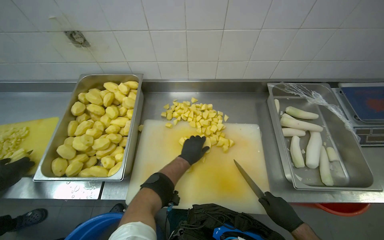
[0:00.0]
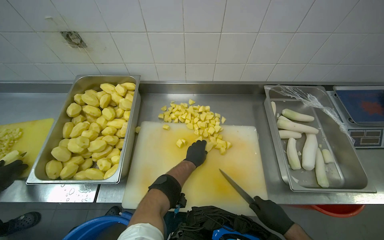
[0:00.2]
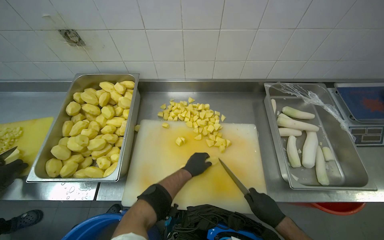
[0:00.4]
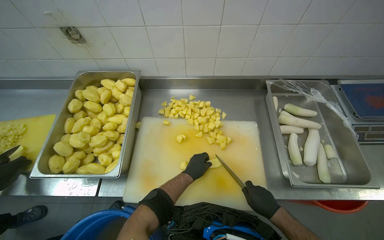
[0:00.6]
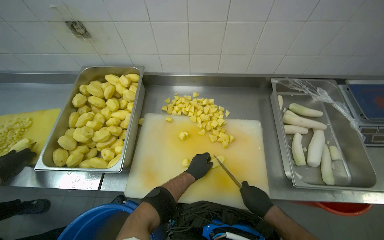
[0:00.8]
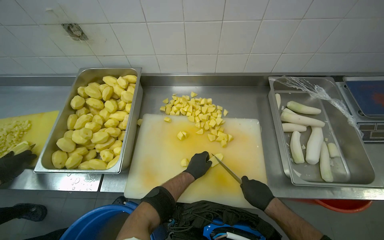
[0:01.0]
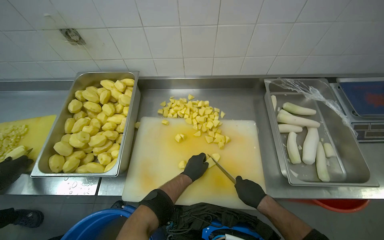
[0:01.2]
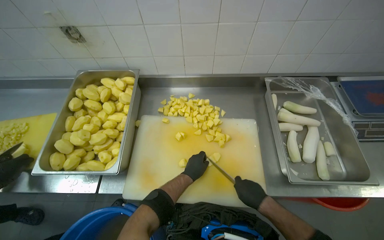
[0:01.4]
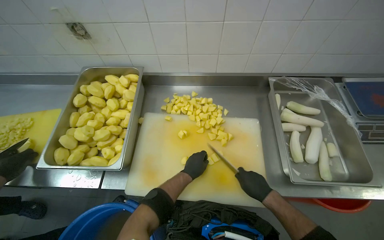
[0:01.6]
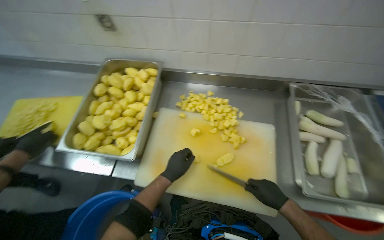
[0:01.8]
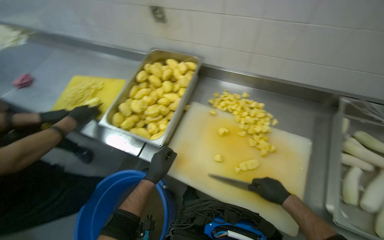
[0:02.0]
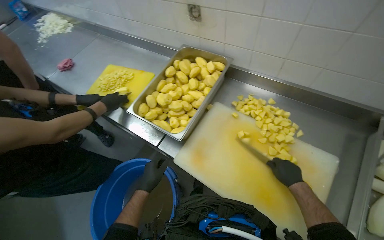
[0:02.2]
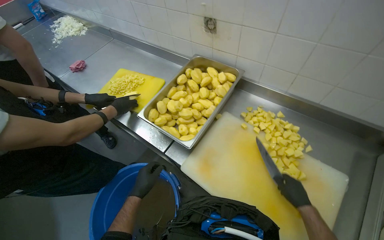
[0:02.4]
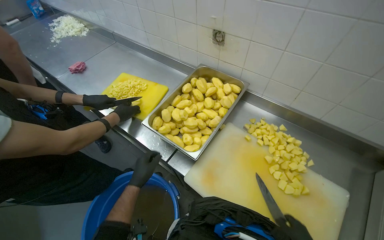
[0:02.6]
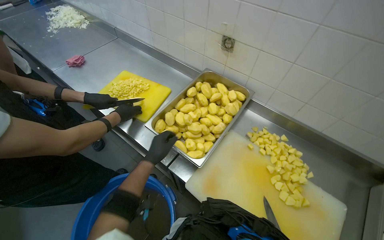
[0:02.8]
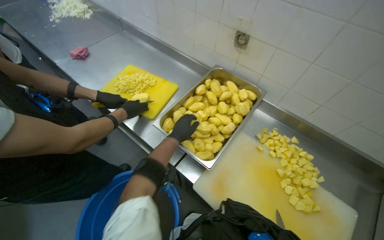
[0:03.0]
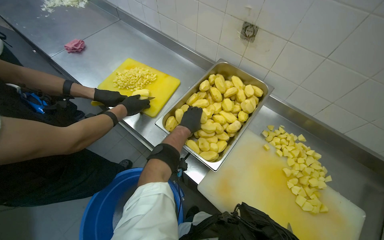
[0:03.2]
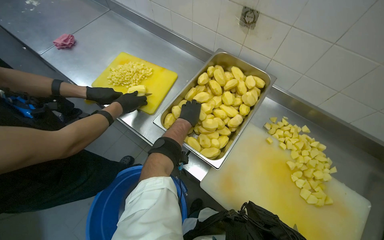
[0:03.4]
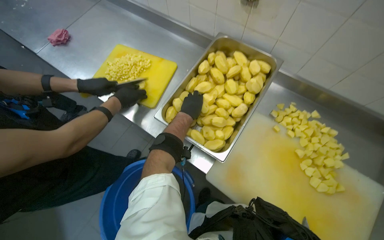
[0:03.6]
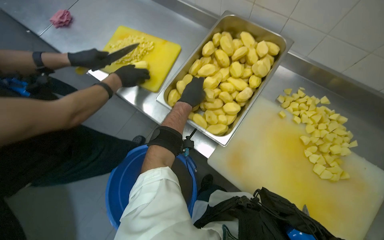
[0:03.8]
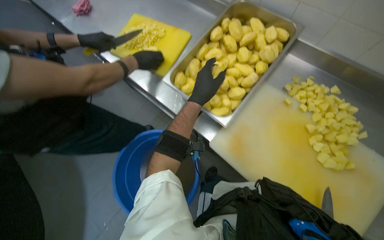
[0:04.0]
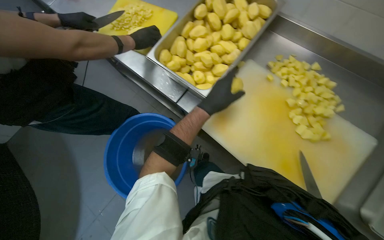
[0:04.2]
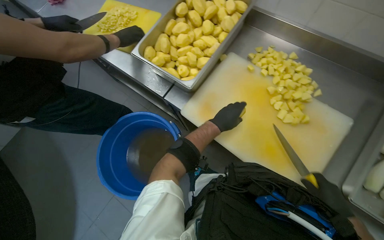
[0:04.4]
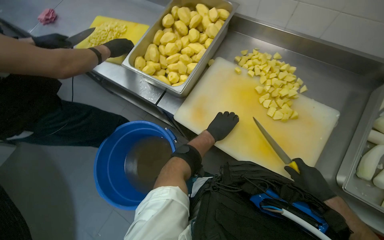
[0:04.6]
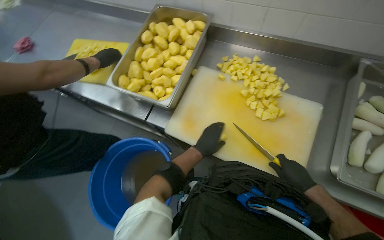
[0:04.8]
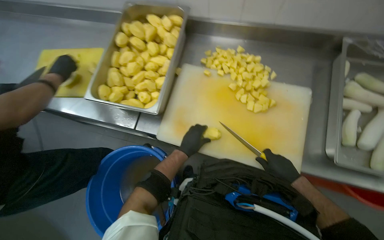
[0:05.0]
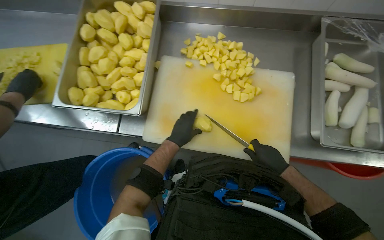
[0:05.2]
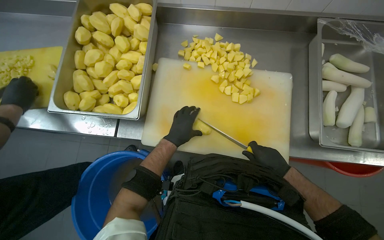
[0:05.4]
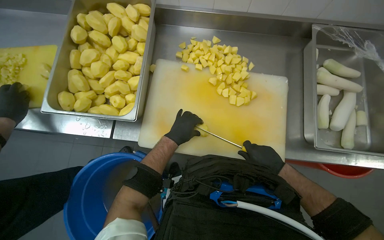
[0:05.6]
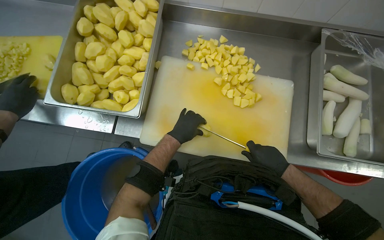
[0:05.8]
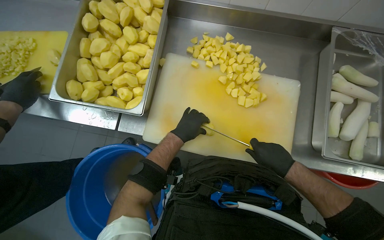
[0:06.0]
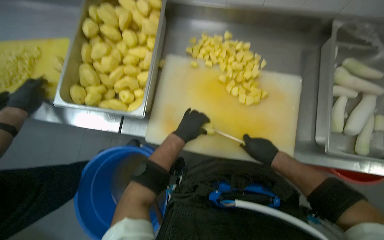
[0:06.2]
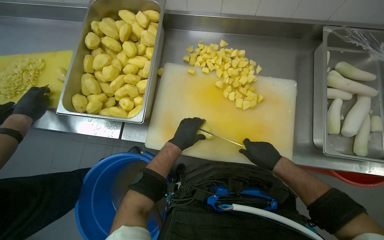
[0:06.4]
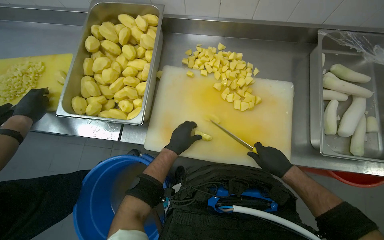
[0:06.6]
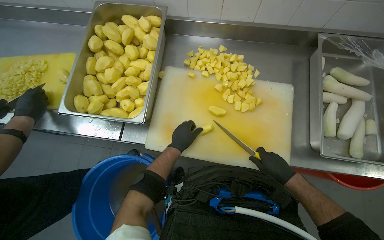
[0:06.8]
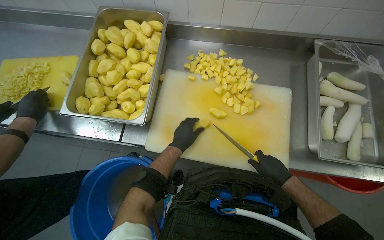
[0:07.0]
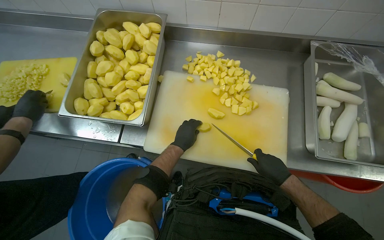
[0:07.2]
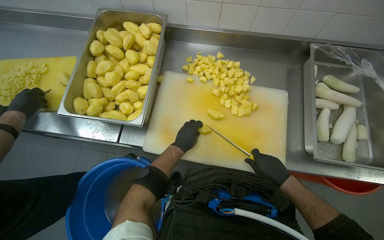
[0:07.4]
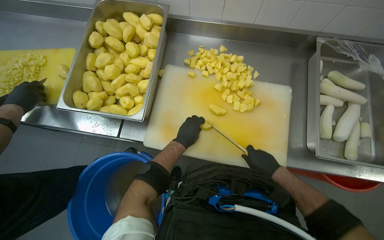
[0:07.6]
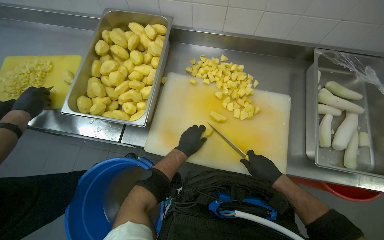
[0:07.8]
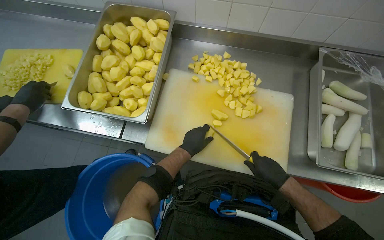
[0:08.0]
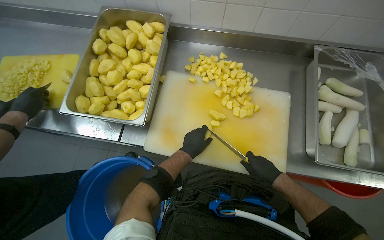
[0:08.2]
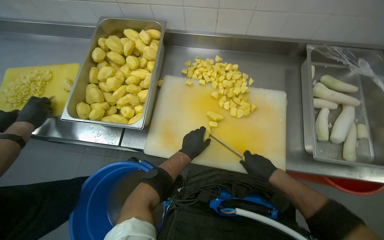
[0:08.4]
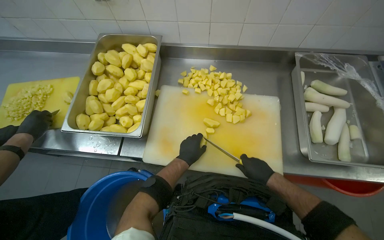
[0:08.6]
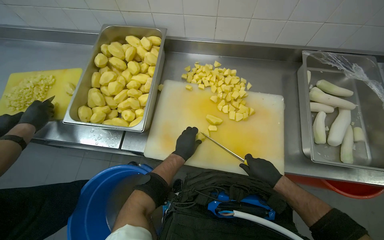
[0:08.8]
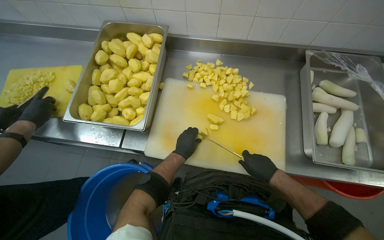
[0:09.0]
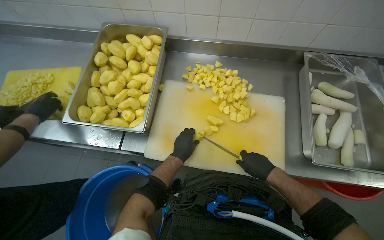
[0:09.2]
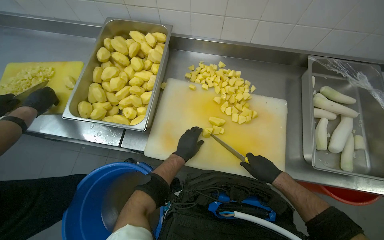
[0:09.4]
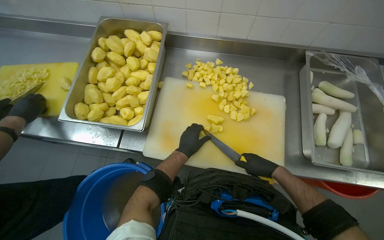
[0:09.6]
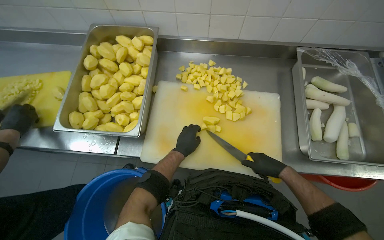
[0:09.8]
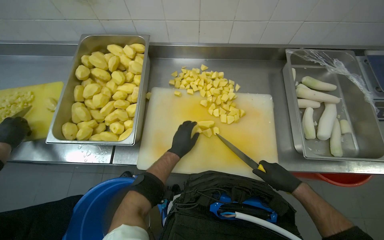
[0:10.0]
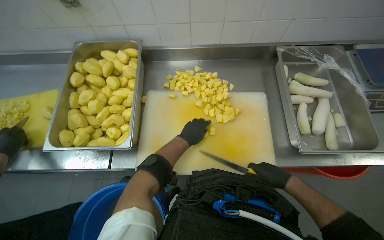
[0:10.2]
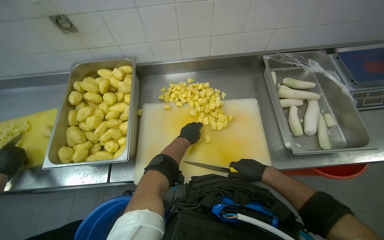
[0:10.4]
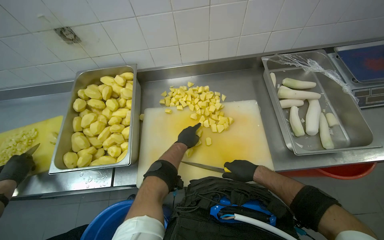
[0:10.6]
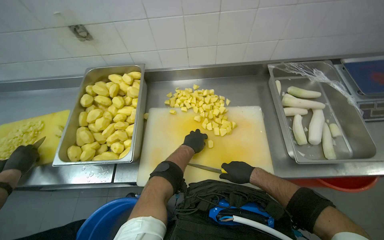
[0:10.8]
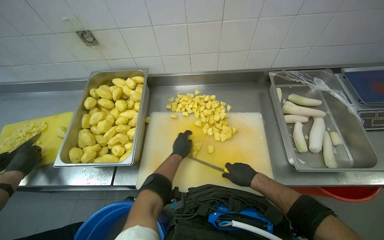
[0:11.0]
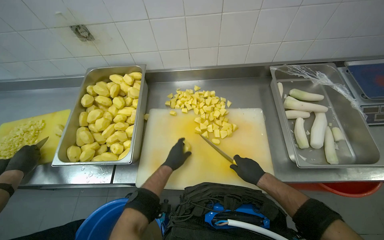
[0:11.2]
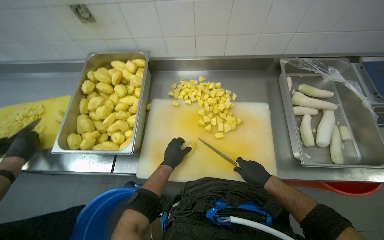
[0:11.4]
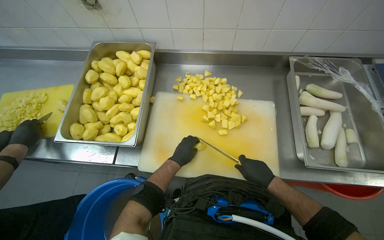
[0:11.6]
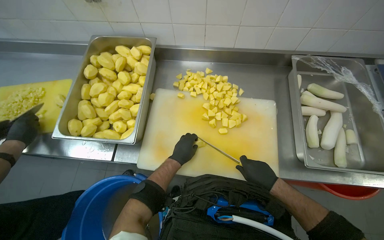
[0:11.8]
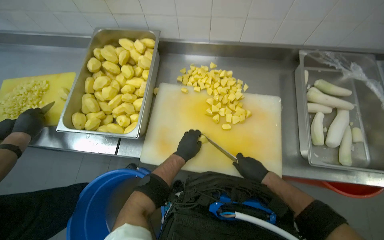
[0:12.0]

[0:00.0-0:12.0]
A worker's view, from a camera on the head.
Job: preparing food.
The whole recording: Cutting potatoes into pieces. The worker dices peeled potatoes into smaller pieces on a cutting board.
0.0 to 1.6 s: The left hand is displaced down the picture by some 10 cm.
1.6 to 3.0 s: The head turns to the left by roughly 40 degrees.
3.0 to 4.4 s: The wearer looks some 15 degrees further downward. The left hand heads to the right, covering about 25 cm.
4.4 to 6.0 s: The wearer looks some 25 degrees further to the right.
6.0 to 9.0 s: The hands work in one place, with small movements.
10.4 to 12.0 s: The left hand travels down the picture by roughly 10 cm.

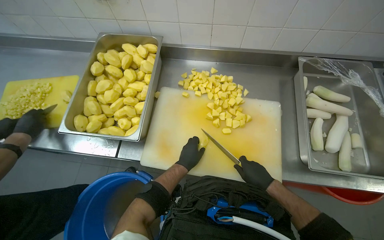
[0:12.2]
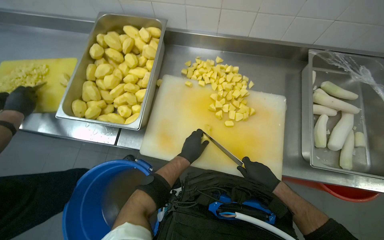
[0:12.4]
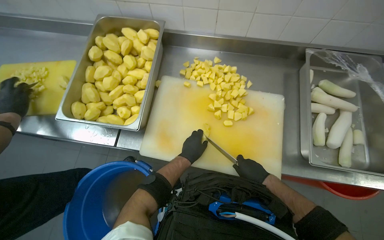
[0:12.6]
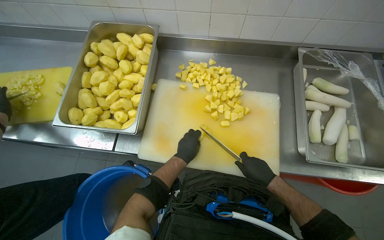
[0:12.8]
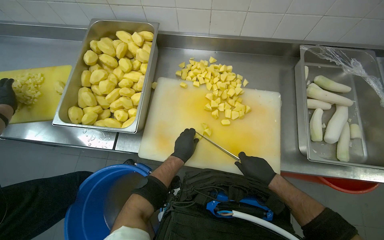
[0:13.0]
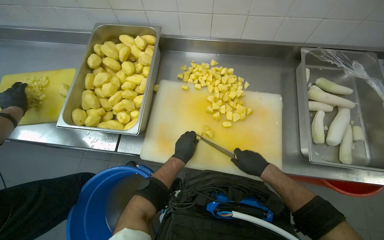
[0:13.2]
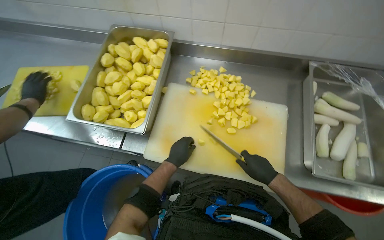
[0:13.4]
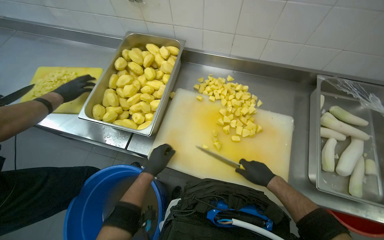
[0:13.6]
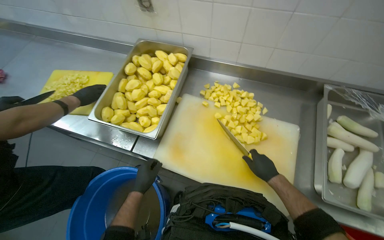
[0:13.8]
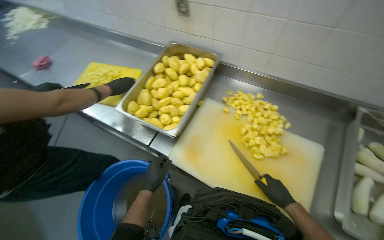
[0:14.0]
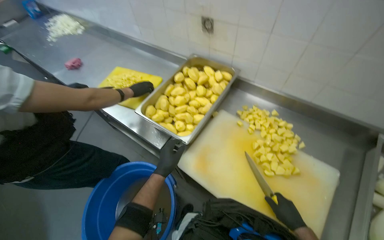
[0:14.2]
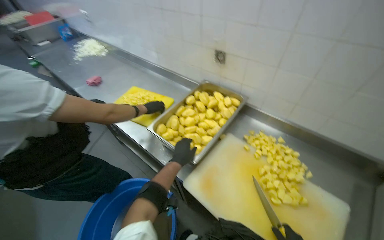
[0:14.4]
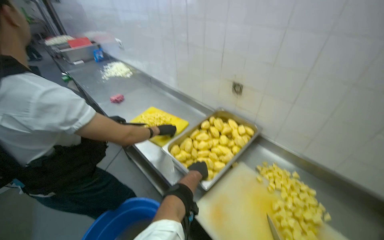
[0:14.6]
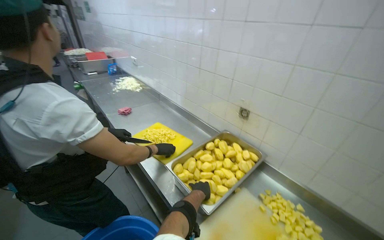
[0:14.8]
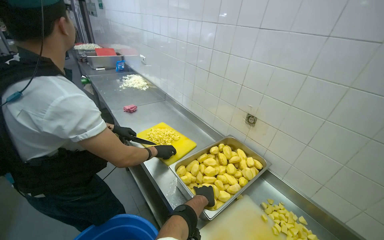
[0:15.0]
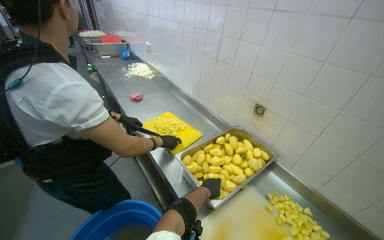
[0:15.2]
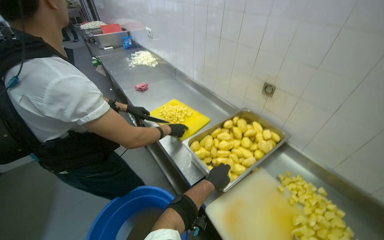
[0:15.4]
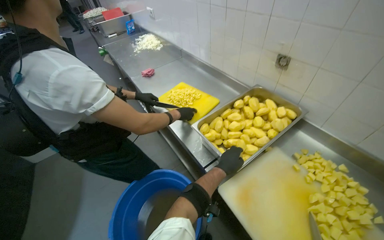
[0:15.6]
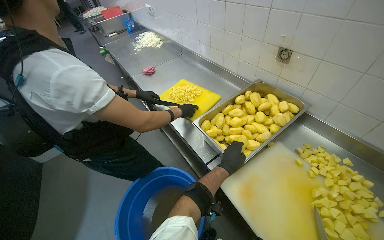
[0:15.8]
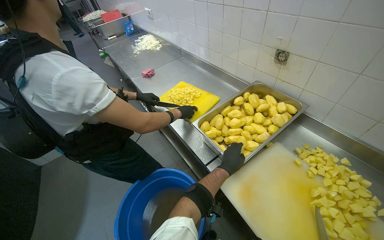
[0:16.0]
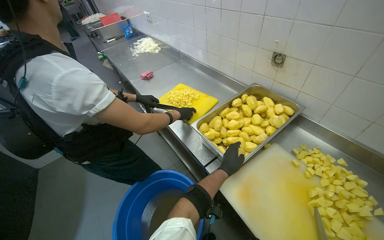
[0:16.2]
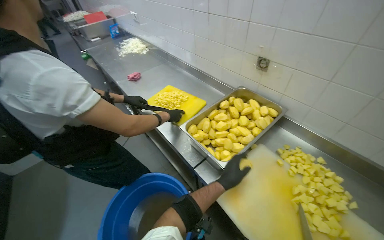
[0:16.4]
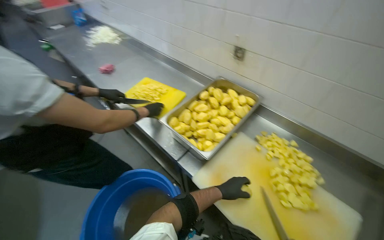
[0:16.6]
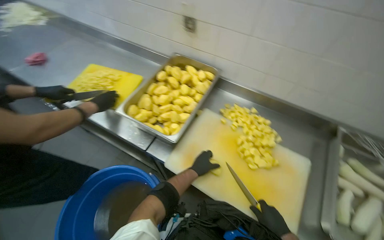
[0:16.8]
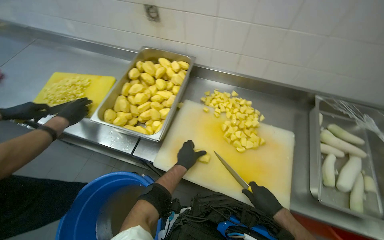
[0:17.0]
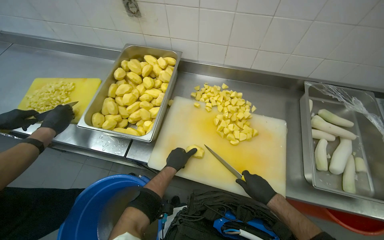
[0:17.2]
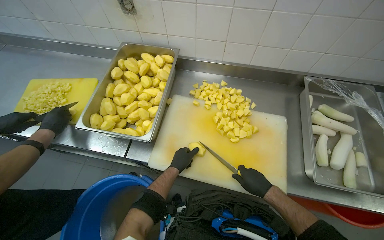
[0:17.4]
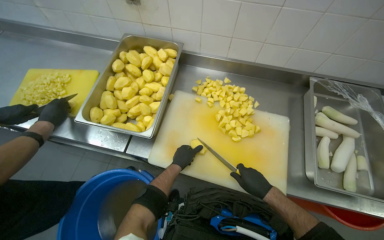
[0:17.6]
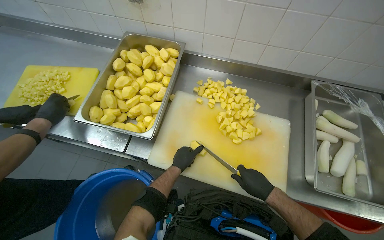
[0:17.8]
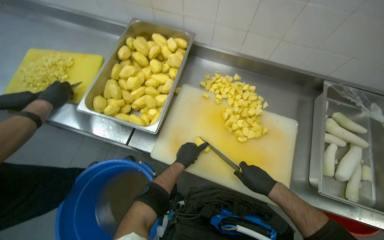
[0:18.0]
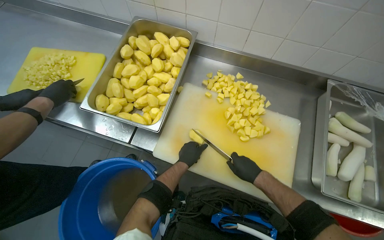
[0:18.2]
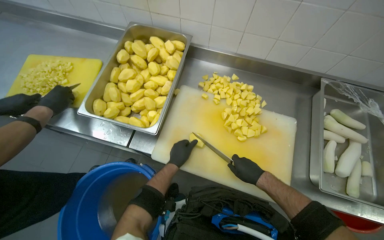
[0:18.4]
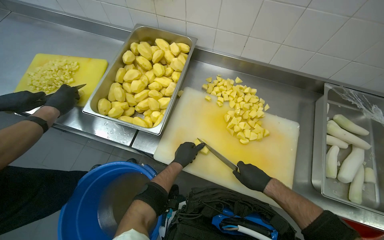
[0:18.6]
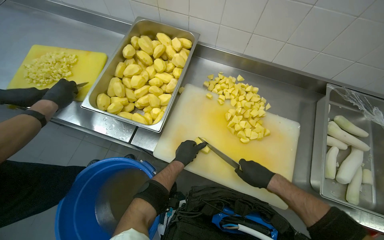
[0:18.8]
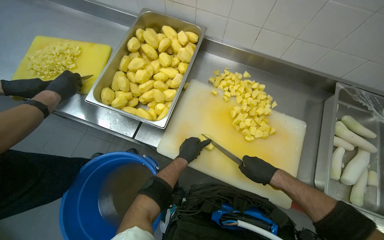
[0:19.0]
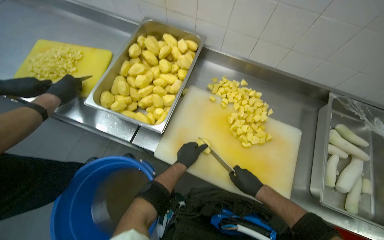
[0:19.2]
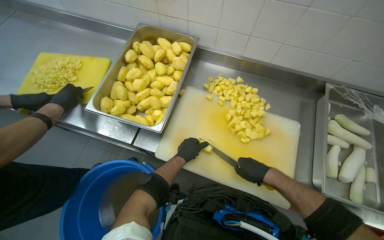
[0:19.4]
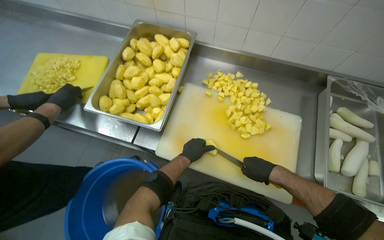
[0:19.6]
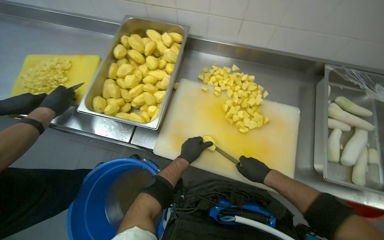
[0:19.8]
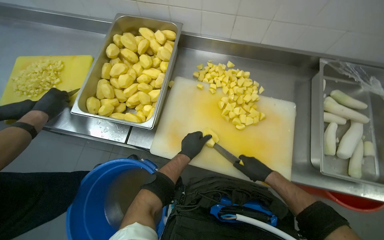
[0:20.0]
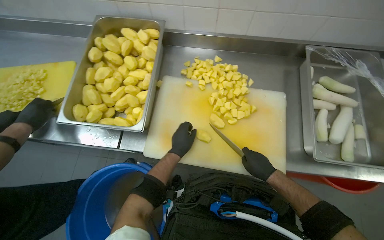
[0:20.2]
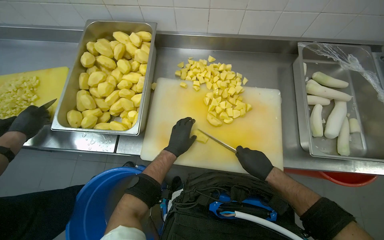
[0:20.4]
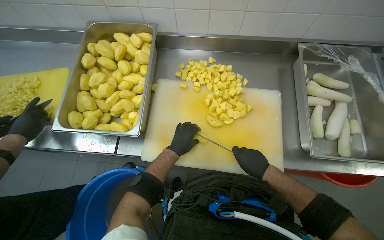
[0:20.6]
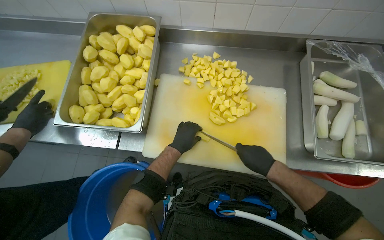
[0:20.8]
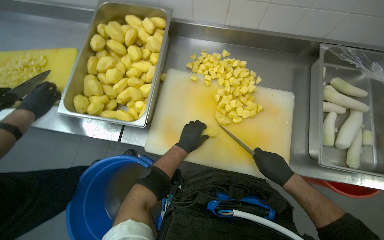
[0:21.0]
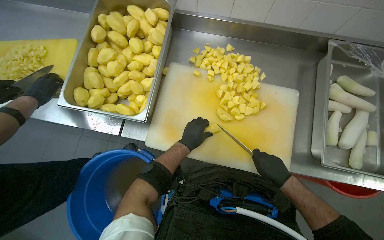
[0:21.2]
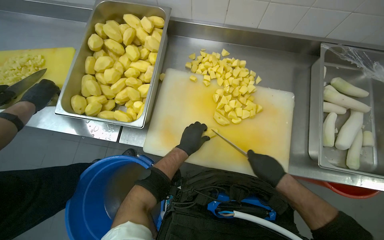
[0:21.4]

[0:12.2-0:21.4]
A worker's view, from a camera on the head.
Job: preparing food.
The whole recording: Cutting potatoes into pieces. The worker dices peeled potatoes into smaller pieces on a cutting board.
12.2 to 13.8 s: The left hand moves to the left and down the picture, some 20 cm.
13.8 to 15.2 s: The head turns to the left by approximately 40 degrees. The camera pitches upward, by roughly 25 degrees.
15.2 to 16.8 s: The head rotates roughly 25 degrees to the right. The view tilts roughly 20 degrees downward.
18.4 to 19.8 s: The hands stay close to where they were, moving slightly.
19.8 to 21.4 s: The hands are busy where they are.
